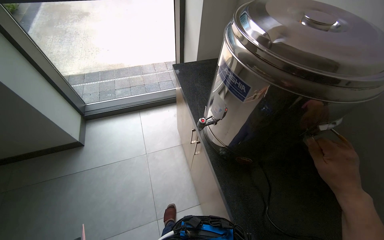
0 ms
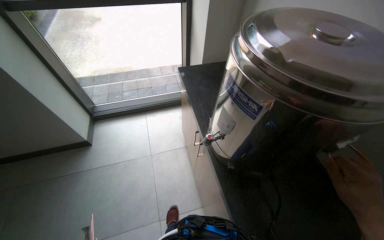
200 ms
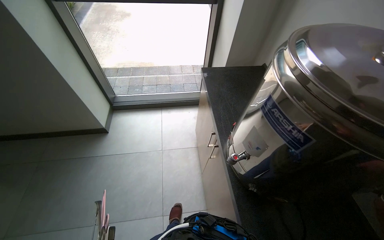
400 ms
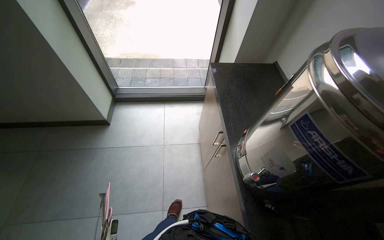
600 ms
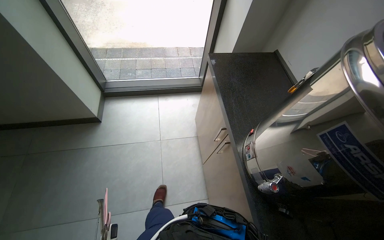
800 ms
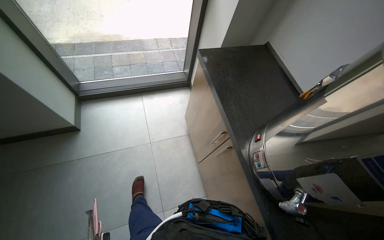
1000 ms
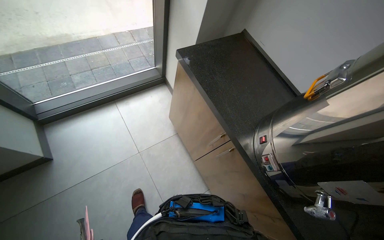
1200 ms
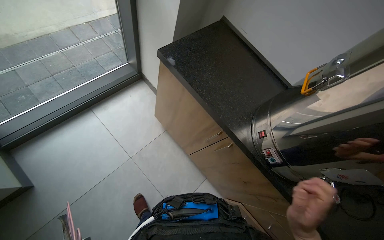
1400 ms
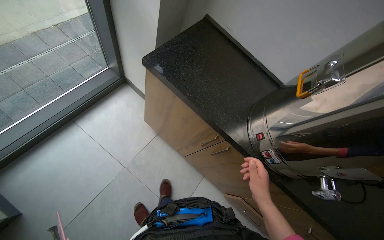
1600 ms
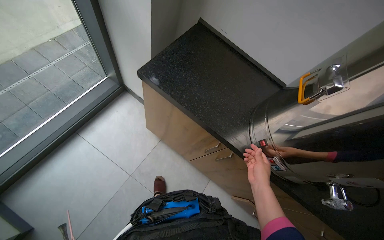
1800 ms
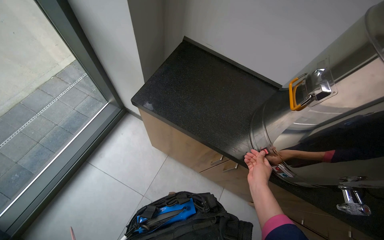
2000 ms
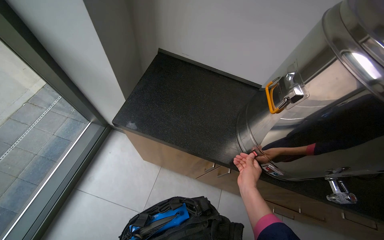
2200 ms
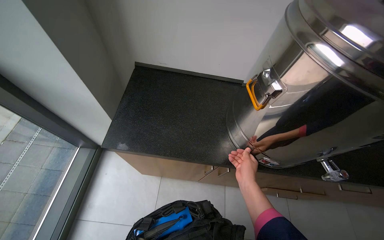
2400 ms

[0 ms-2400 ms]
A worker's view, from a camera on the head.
Job: preparing food.
The whole recording: Setting up beverage dispenser. The worker inspects, plugs in, and turns on a metal beverage dispenser.
0 ms to 1200 ms: The camera travels approximately 40 cm. The wearer looks roughly 15 degrees further downward.
1200 ms to 2400 ms: The head rotates roughly 50 degrees to the right.

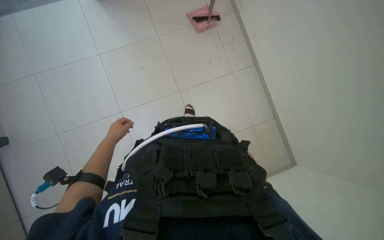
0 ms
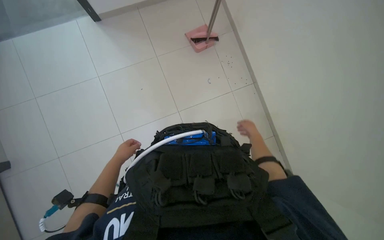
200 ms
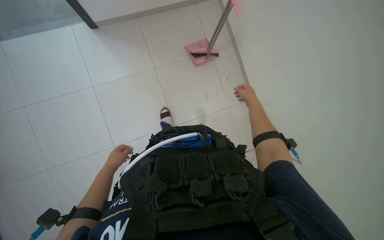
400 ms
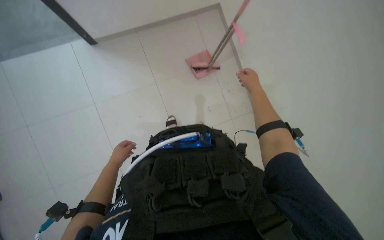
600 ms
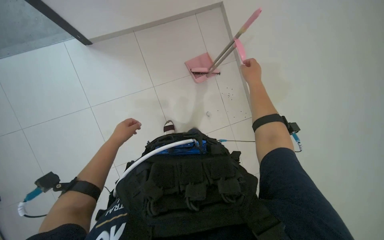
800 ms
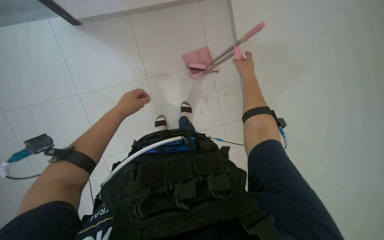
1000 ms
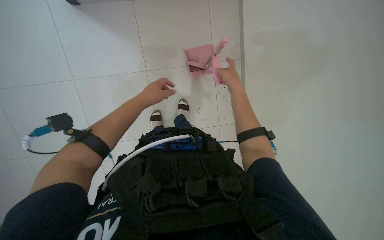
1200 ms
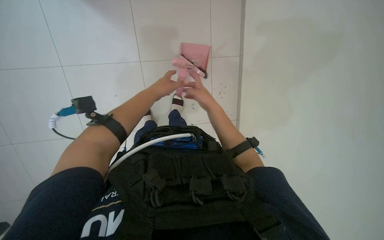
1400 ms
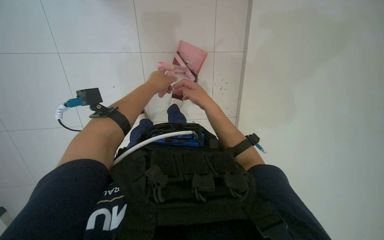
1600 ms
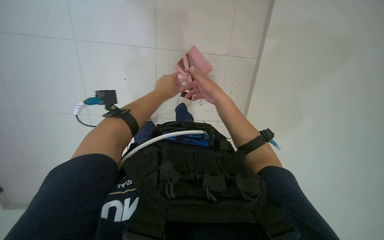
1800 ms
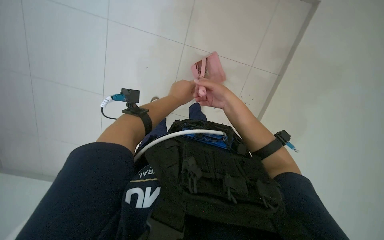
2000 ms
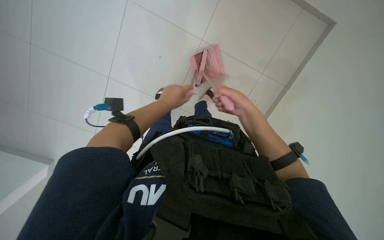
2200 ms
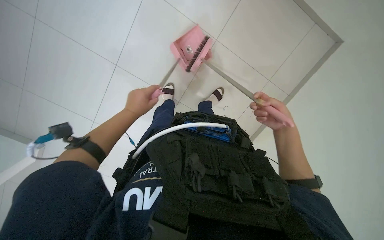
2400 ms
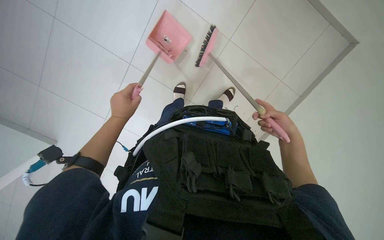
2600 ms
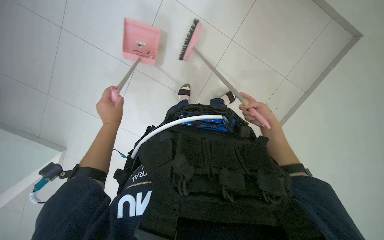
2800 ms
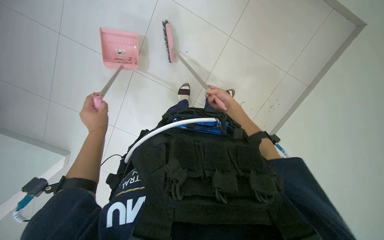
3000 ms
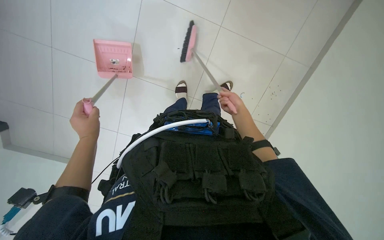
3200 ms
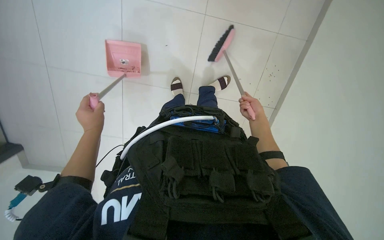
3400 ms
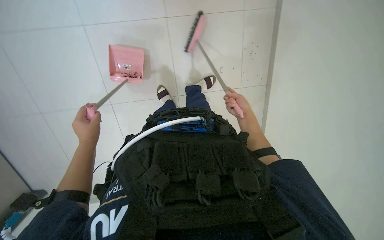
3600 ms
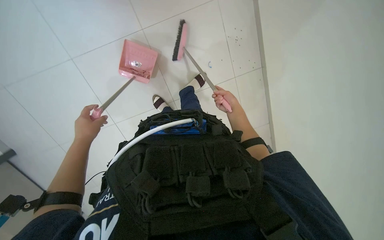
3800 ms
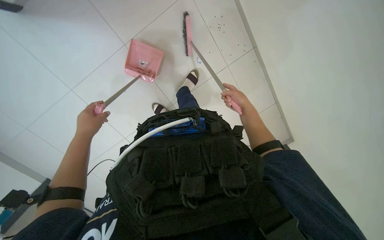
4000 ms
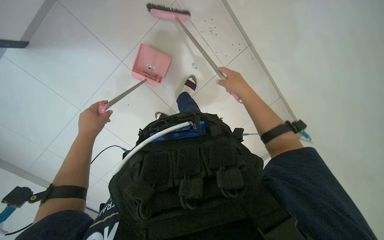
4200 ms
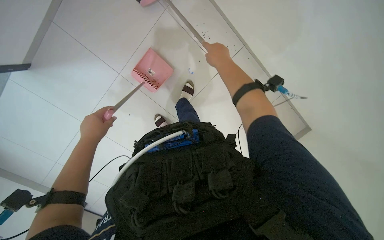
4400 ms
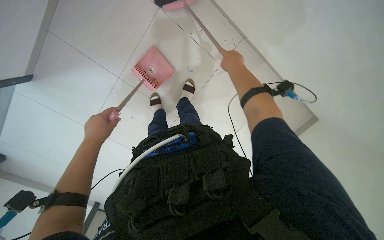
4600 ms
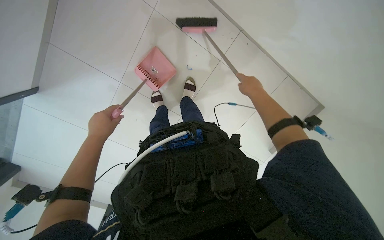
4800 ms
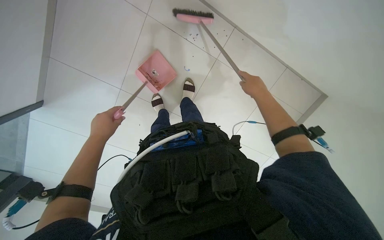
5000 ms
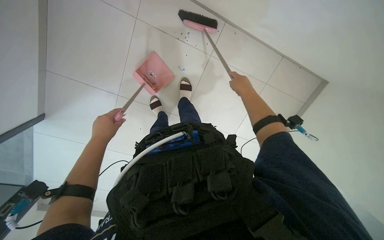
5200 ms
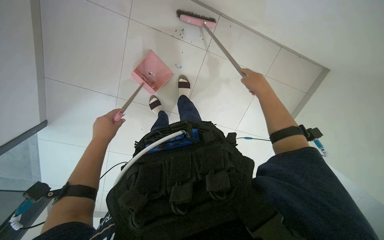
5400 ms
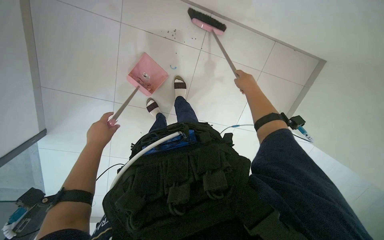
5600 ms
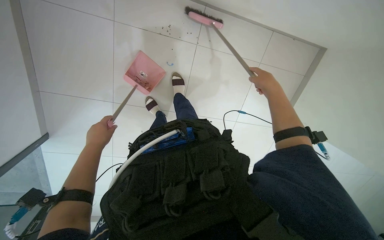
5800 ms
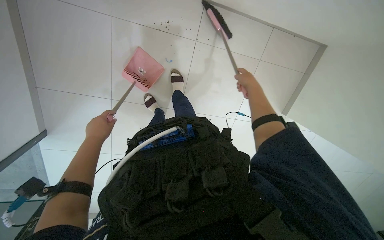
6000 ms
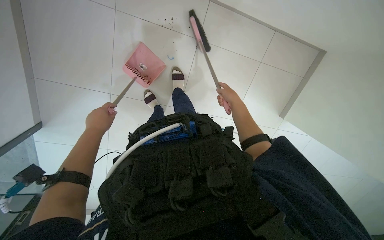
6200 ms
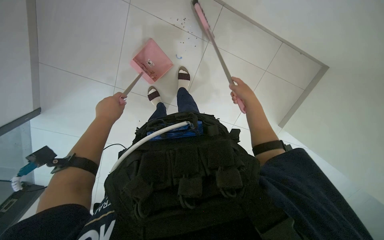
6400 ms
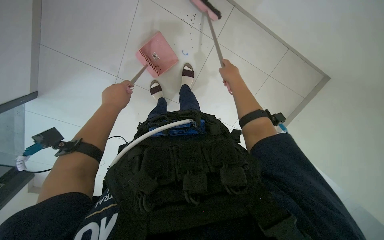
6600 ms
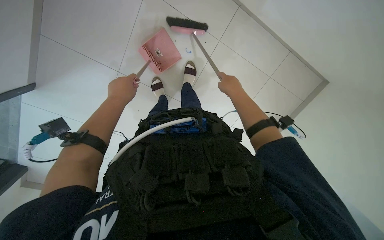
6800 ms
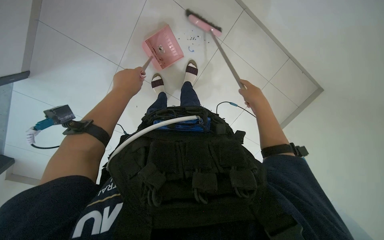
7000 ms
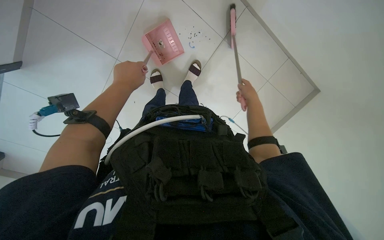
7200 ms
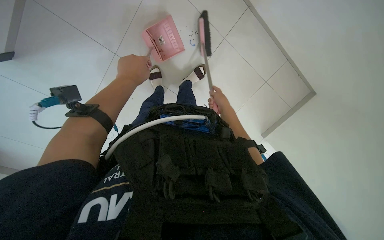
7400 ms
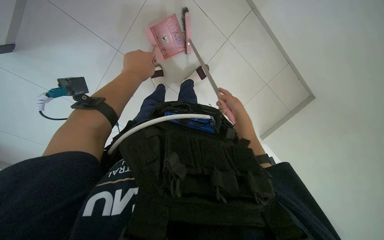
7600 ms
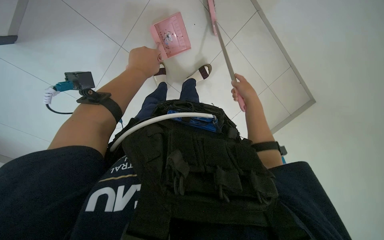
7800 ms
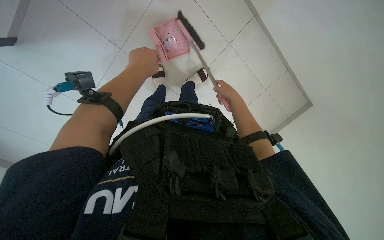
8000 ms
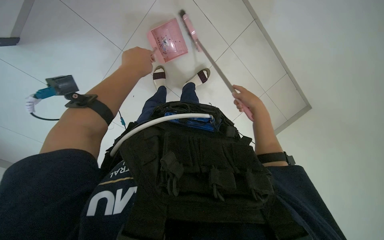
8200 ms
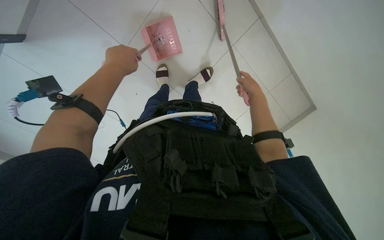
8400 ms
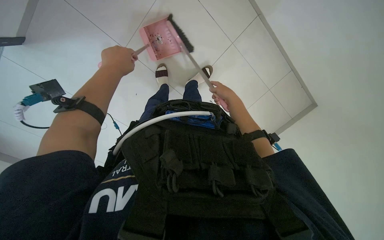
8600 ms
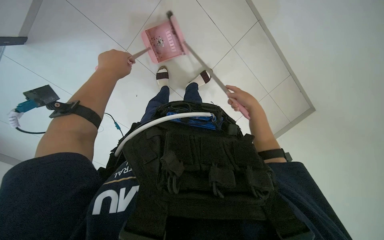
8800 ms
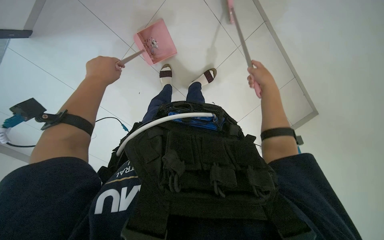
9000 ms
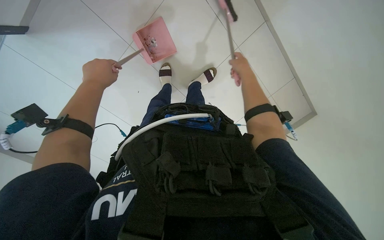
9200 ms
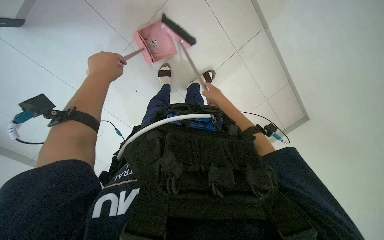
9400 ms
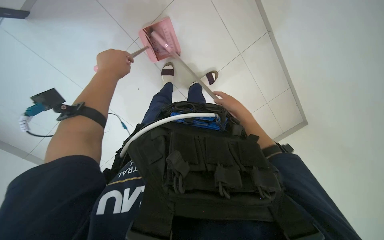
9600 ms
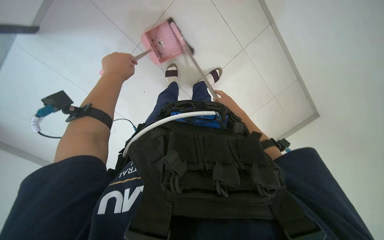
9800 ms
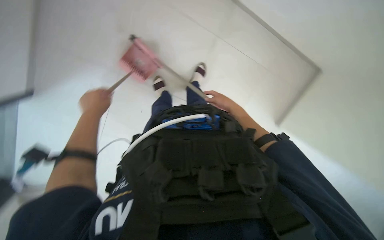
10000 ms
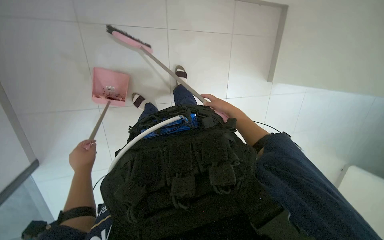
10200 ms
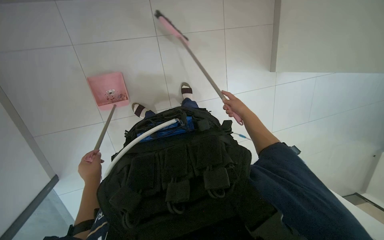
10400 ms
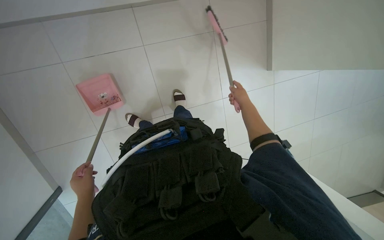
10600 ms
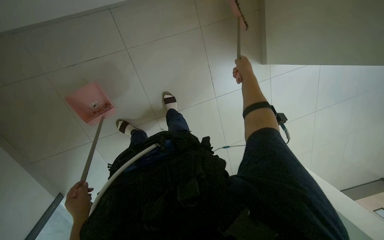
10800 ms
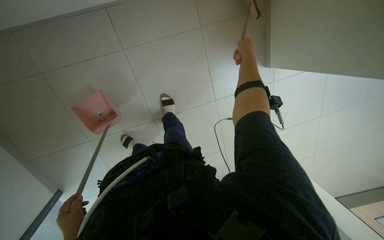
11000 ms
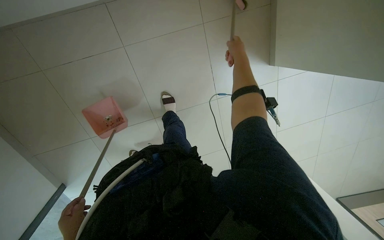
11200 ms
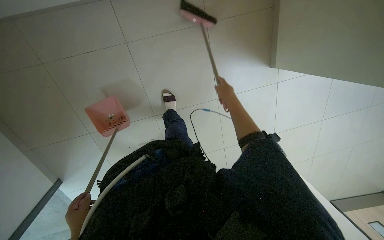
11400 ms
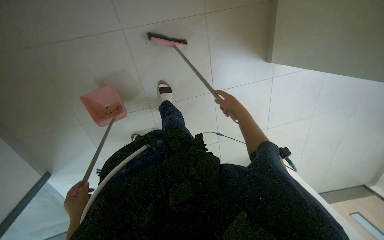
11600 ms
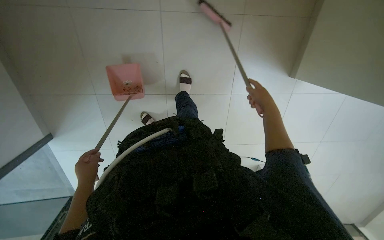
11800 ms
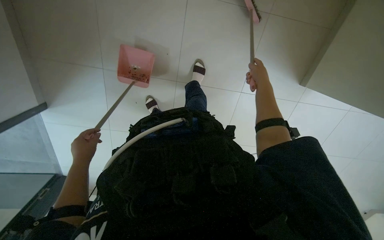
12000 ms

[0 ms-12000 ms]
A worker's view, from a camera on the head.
Job: sweeping floor.
The whole recording: Sweeping office floor. The worker sweeps the office floor with a broom and dustpan.
0 ms to 1600 ms: The left hand travels up the picture and to the right by approximately 25 cm.
1600 ms to 3000 ms: The left hand shifts approximately 25 cm to the left and down the picture, while the right hand shifts about 10 cm farther from the camera, and reaches approximately 20 cm to the right, then returns.
3000 ms to 4400 ms: The right hand shifts approximately 15 cm nearer to the camera and up the picture.
4400 ms to 6000 ms: The right hand heads to the right and down the picture, covering some 20 cm.
6000 ms to 7600 ms: The scene rotates clockwise by roughly 30 degrees. The right hand moves nearer and farther over roughly 10 cm, changing direction 3 times.
7600 ms to 9000 ms: The left hand moves to the left, some 10 cm.
9000 ms to 10400 ms: The left hand goes approximately 20 cm down the picture and farther from the camera. Meanwhile the right hand goes approximately 25 cm farther from the camera and down the picture.

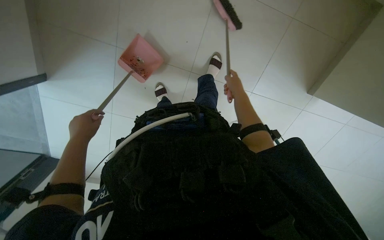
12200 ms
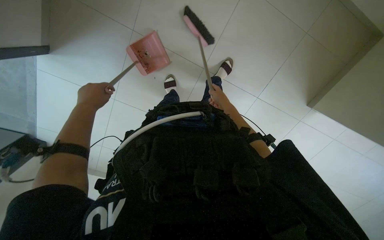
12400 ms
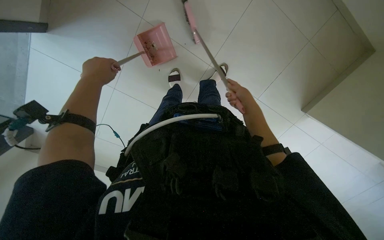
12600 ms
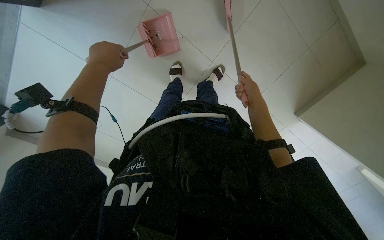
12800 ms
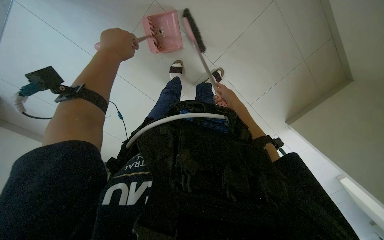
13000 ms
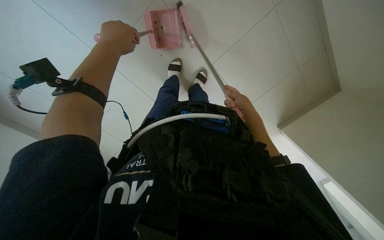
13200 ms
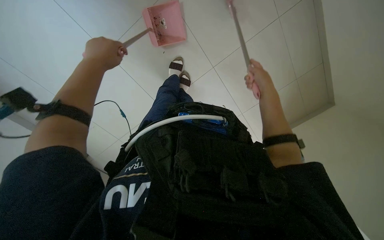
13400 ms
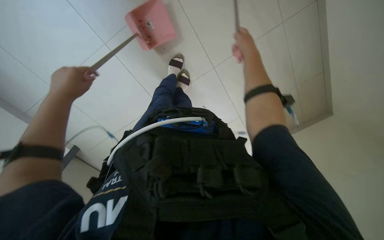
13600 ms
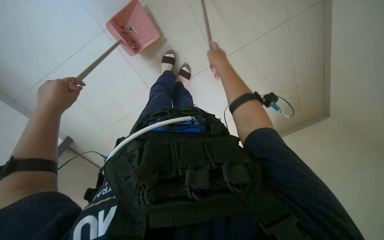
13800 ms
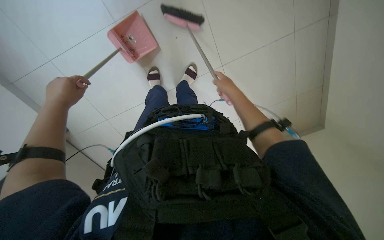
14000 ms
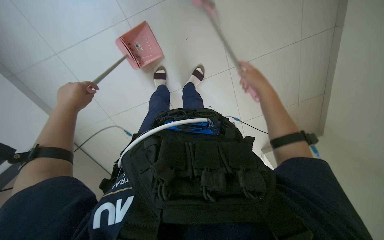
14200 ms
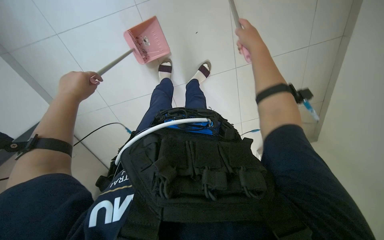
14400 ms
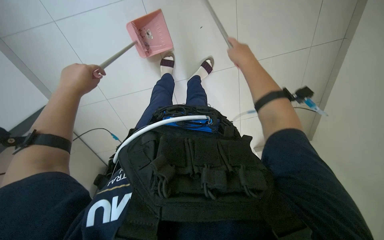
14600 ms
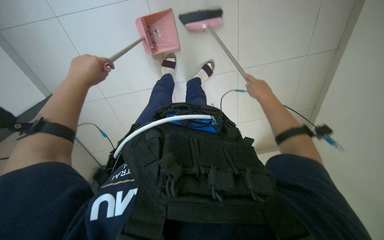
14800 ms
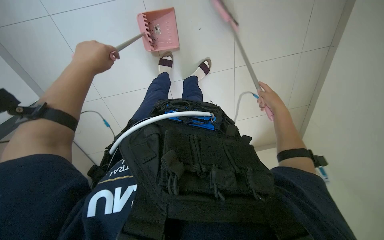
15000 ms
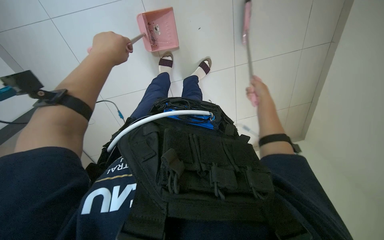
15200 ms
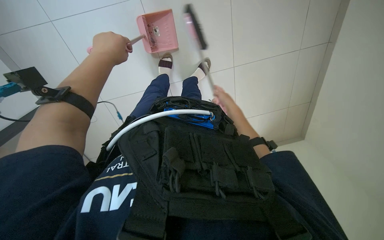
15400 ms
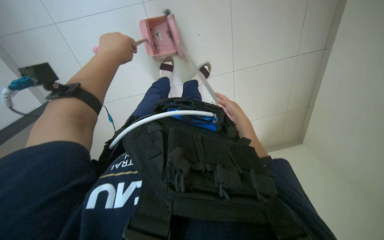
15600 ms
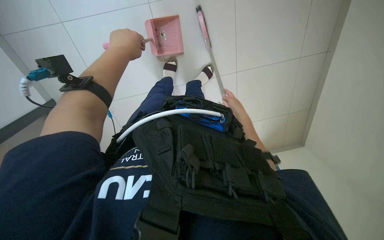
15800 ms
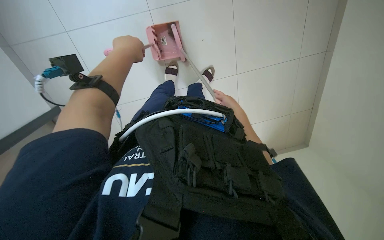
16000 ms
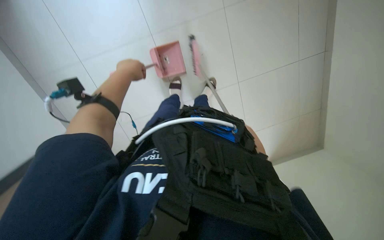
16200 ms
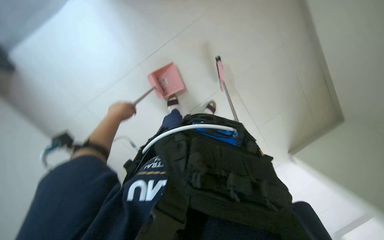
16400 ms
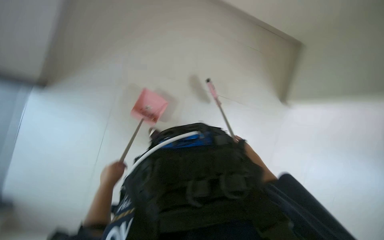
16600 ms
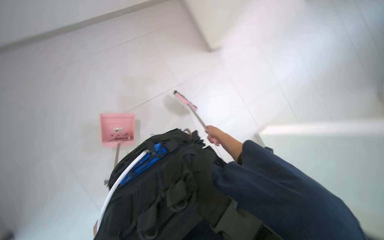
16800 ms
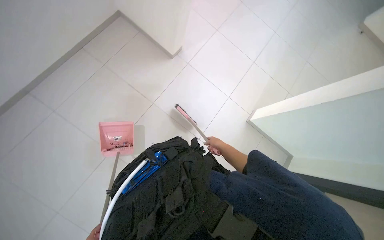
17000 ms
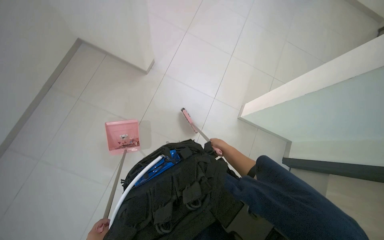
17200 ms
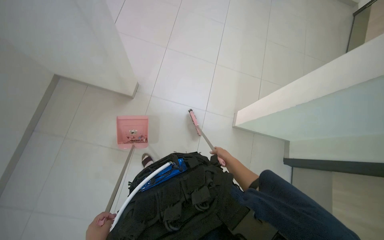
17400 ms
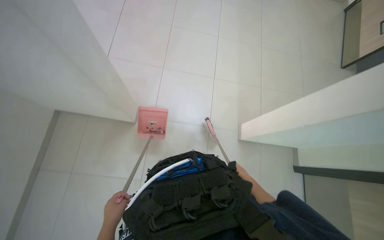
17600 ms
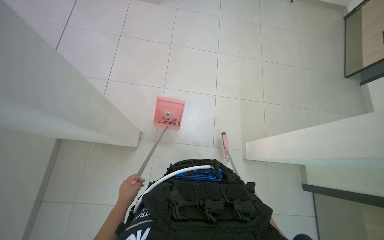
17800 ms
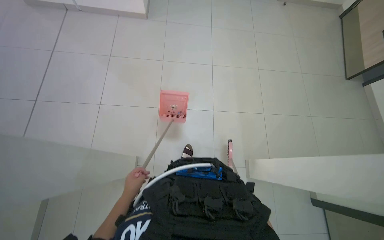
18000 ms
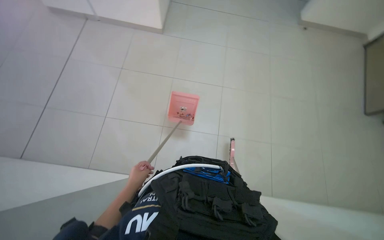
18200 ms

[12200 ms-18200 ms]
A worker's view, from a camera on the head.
Job: sweeping floor.
The whole recording: Sweeping office floor. The worker sweeps the office floor with a broom and dustpan.
12200 ms to 13800 ms: The left hand moves nearer to the camera, some 15 cm, and travels up the picture and back again, about 15 cm each way. Meanwhile the right hand moves nearer to the camera, to the left and up the picture, approximately 25 cm.
13800 ms to 15200 ms: The right hand shifts about 10 cm to the right.
15200 ms to 16600 ms: The camera pitches upward, by some 15 degrees. The left hand goes approximately 35 cm down the picture.
16600 ms to 18200 ms: The head travels about 40 cm.
